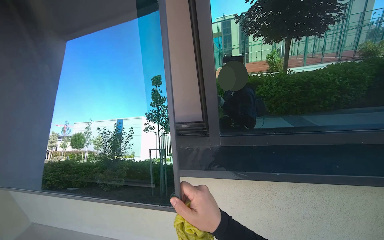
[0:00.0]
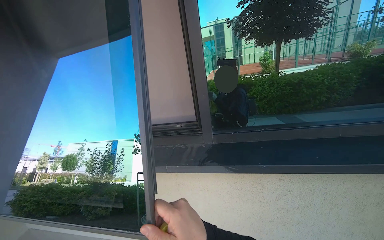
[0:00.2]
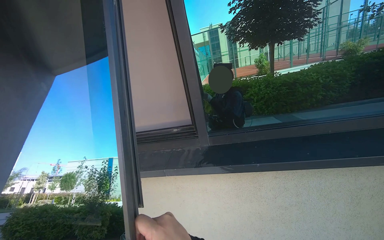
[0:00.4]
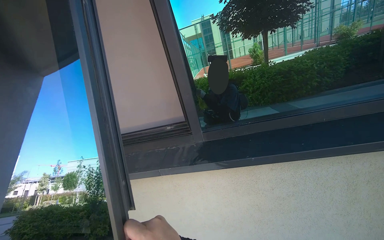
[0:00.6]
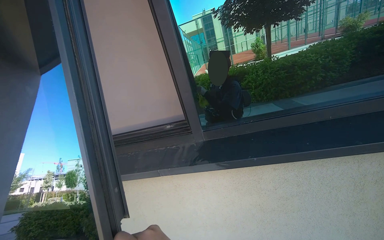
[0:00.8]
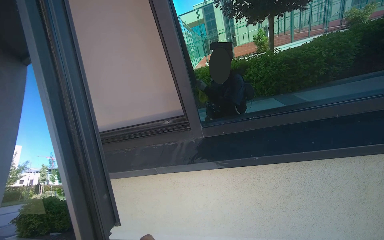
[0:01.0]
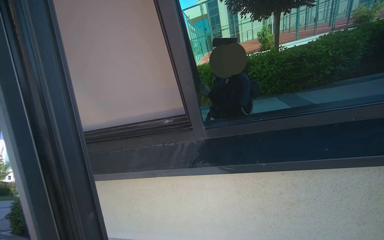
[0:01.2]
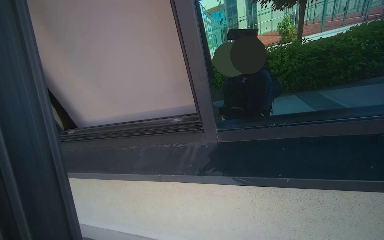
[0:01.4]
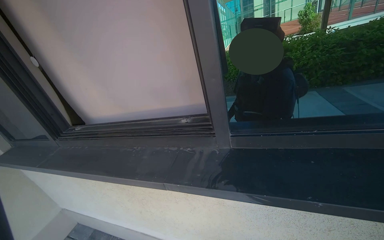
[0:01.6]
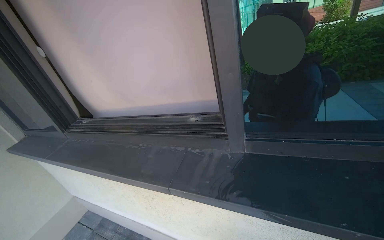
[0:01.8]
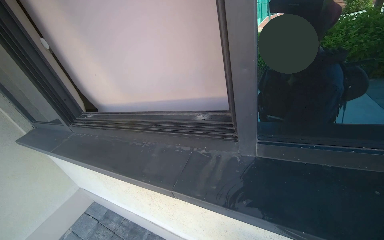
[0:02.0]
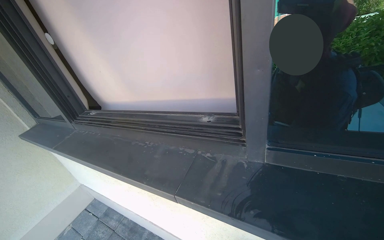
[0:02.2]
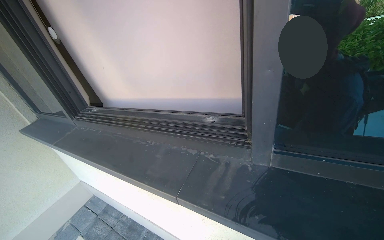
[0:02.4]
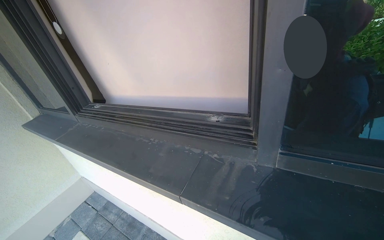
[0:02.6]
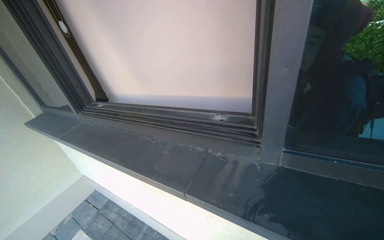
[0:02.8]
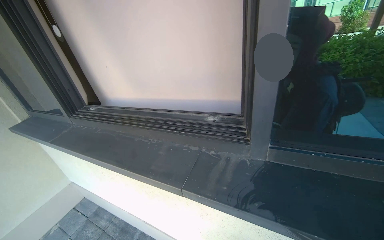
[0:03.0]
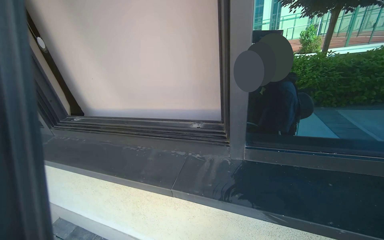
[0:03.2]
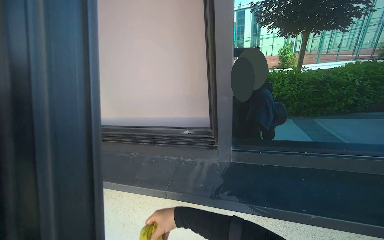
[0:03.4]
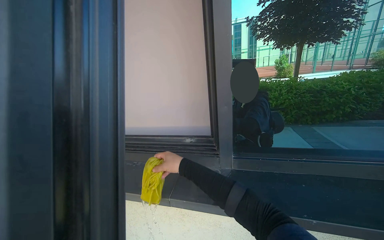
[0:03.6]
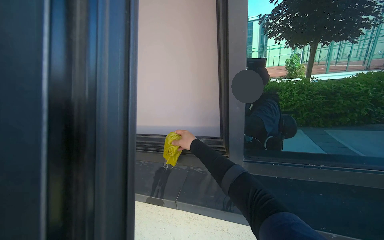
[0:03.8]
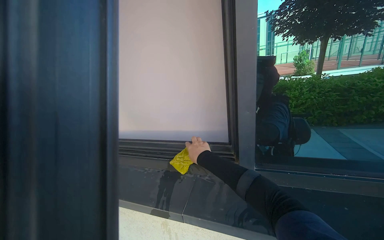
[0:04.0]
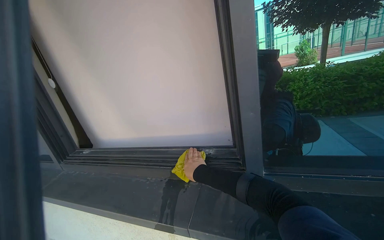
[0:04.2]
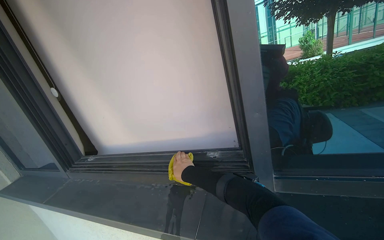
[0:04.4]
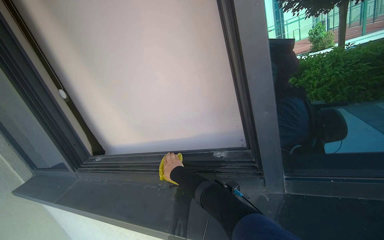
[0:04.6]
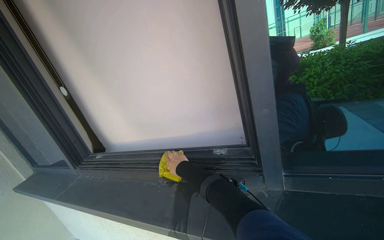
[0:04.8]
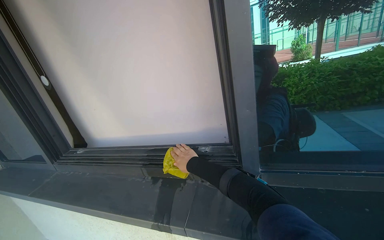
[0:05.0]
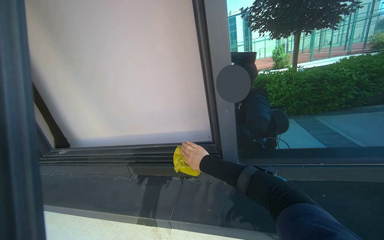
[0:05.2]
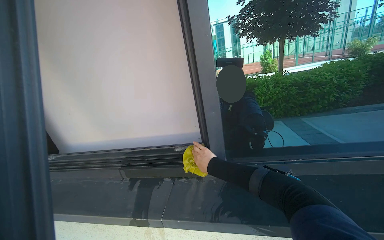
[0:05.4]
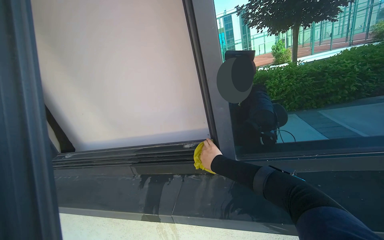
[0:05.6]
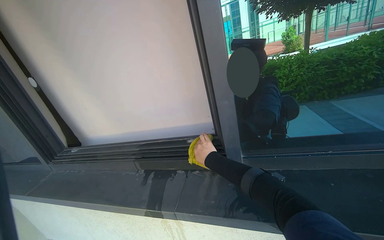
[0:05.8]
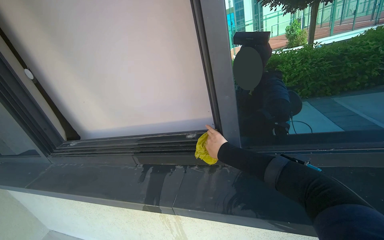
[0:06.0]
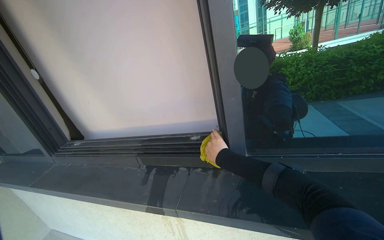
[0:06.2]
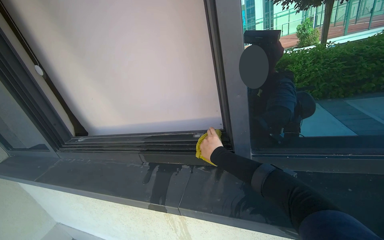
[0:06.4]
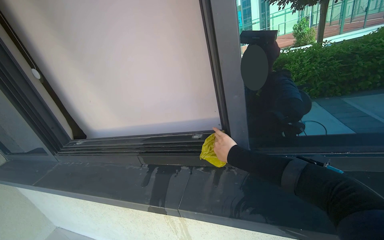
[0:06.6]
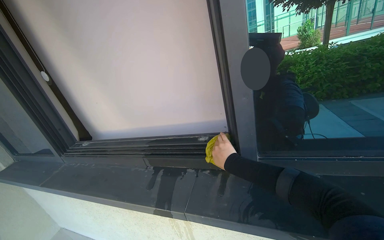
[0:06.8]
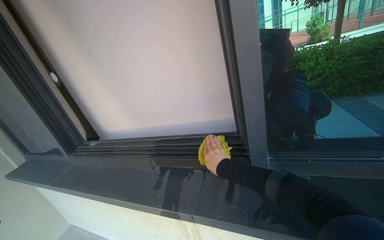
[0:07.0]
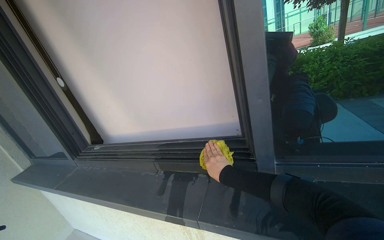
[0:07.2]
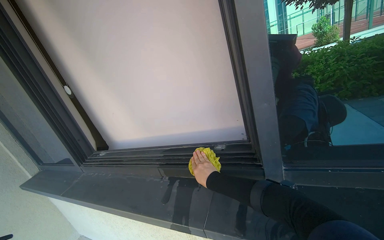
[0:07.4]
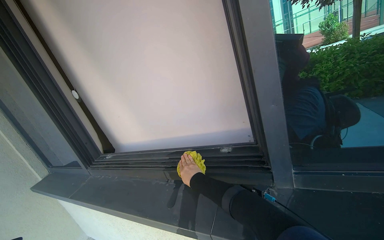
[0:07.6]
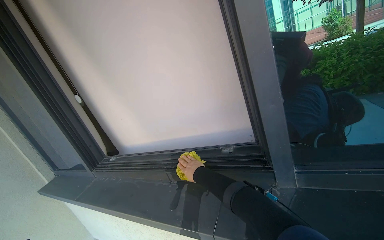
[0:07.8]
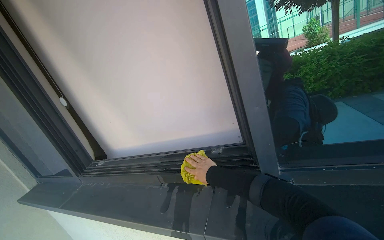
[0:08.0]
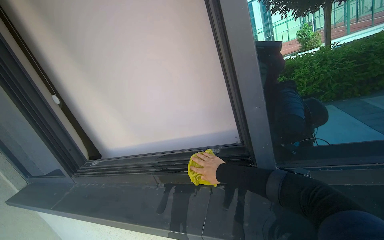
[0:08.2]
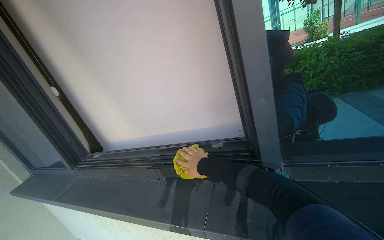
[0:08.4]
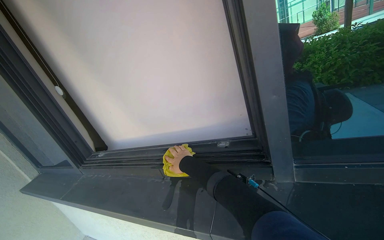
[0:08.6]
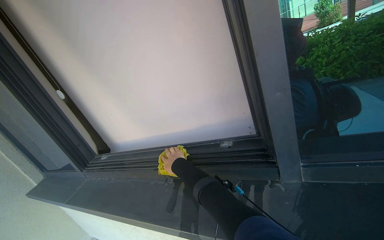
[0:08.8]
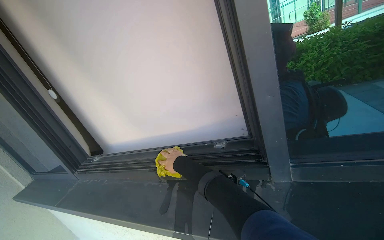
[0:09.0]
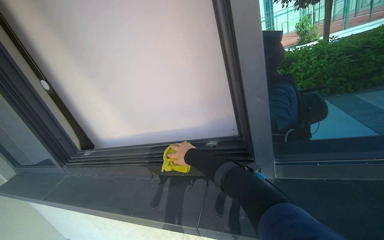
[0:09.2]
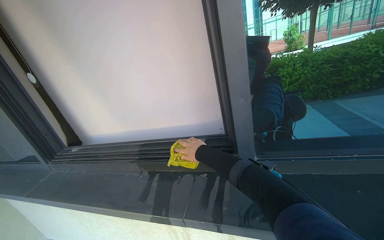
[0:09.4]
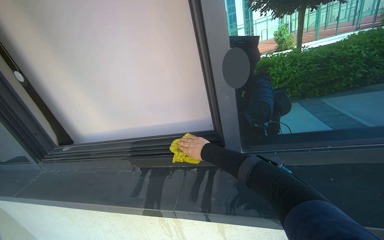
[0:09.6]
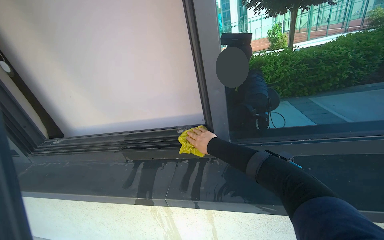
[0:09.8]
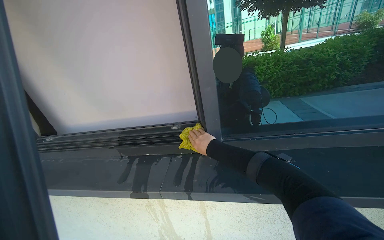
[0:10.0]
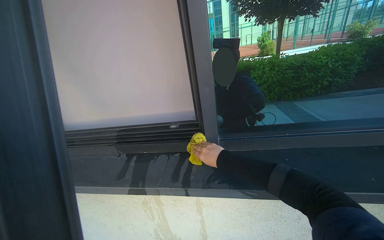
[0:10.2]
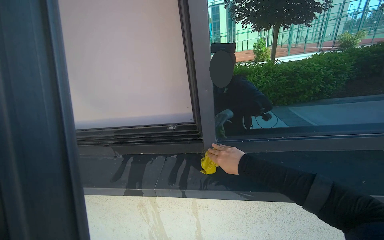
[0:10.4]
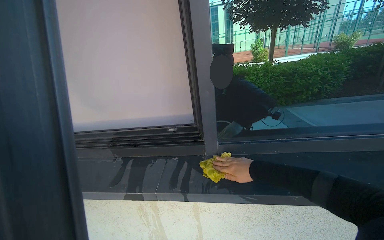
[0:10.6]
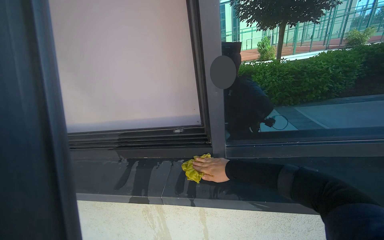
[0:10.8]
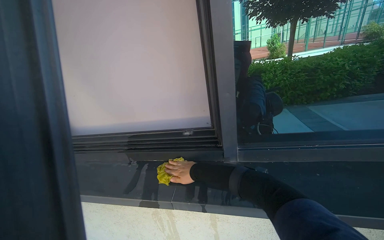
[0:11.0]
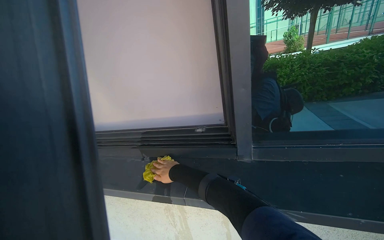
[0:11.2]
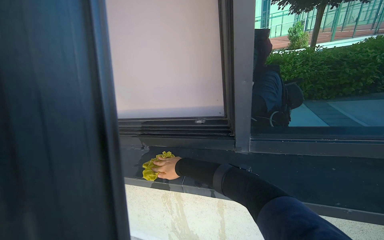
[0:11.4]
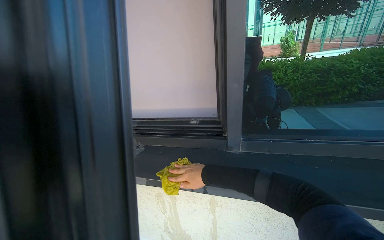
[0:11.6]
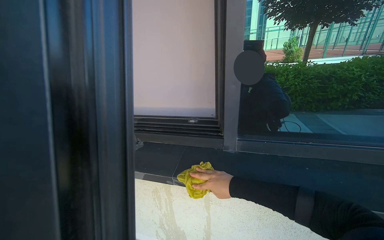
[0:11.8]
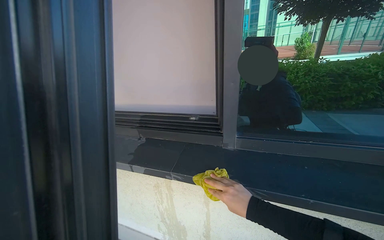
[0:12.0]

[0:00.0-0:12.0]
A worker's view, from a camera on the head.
Job: wiping surfaces.
The whole recording: Wiping window frame. The worker wipes the inside of the opened window frames with a yellow cloth.
0:04.4 to 0:06.0: The right hand moves to the right, some 20 cm.
0:06.0 to 0:07.6: The right hand heads to the left, covering about 20 cm.
0:07.6 to 0:09.0: The right hand shifts roughly 10 cm farther from the camera.
0:09.0 to 0:10.4: The camera is aimed some 15 degrees further to the right. The right hand heads to the right and nearer to the camera, covering approximately 50 cm.
0:10.4 to 0:12.0: The right hand moves left and right over about 30 cm, changing direction 2 times.

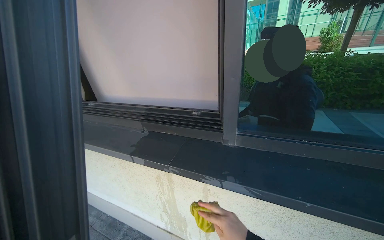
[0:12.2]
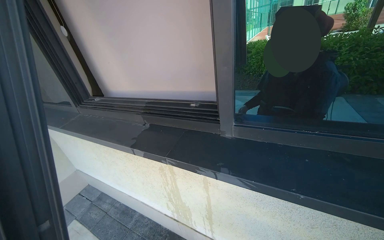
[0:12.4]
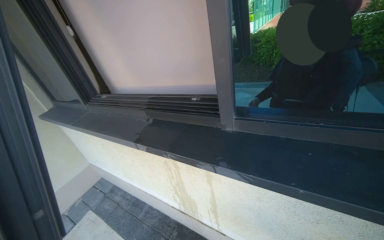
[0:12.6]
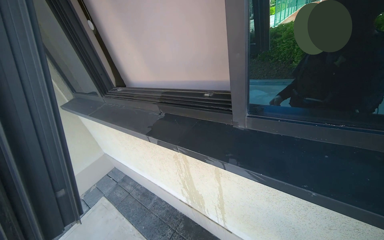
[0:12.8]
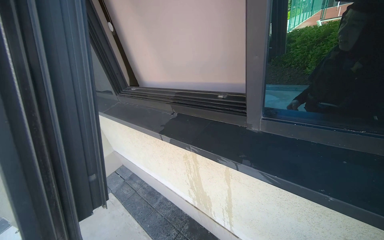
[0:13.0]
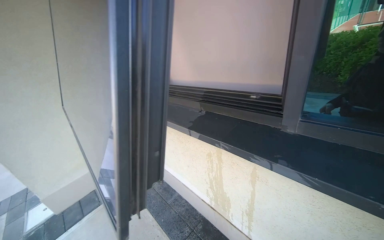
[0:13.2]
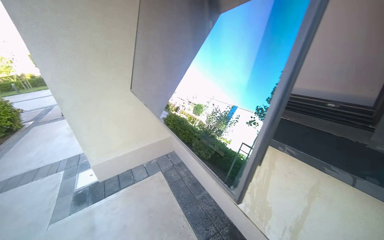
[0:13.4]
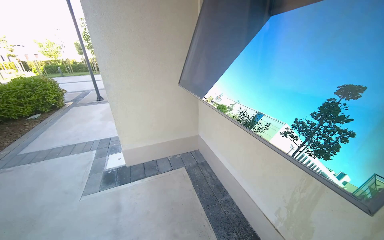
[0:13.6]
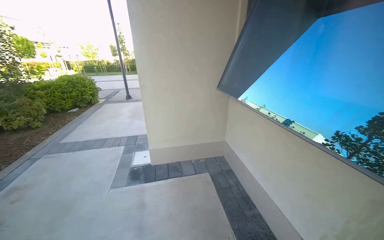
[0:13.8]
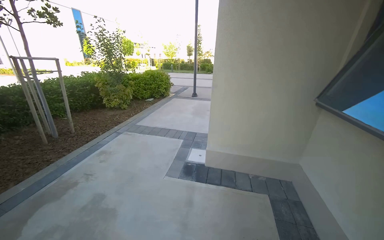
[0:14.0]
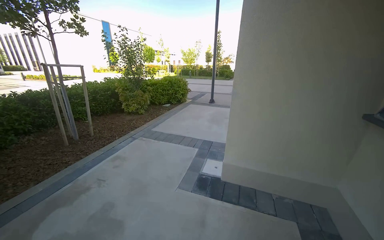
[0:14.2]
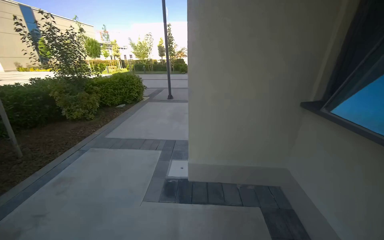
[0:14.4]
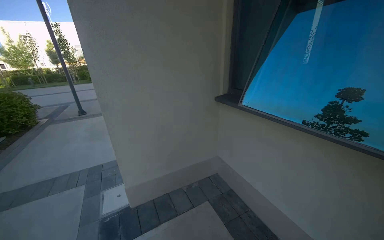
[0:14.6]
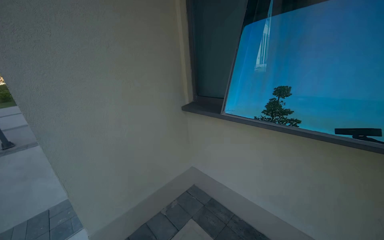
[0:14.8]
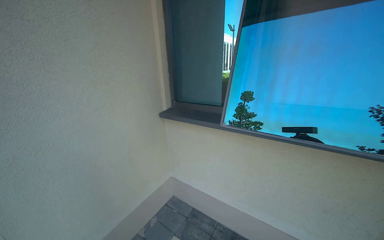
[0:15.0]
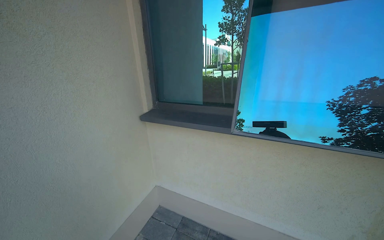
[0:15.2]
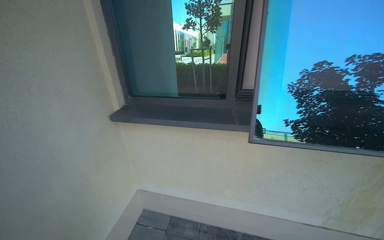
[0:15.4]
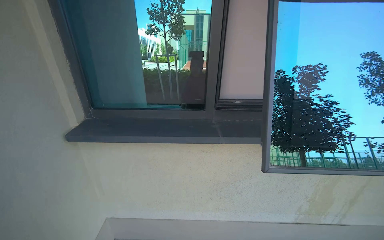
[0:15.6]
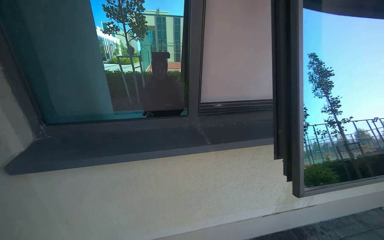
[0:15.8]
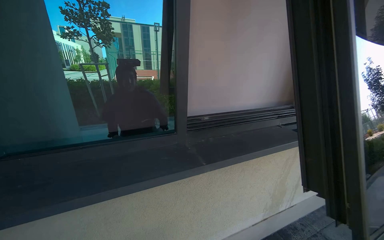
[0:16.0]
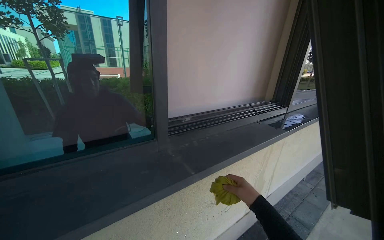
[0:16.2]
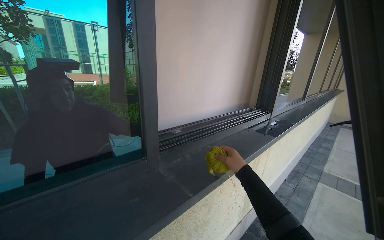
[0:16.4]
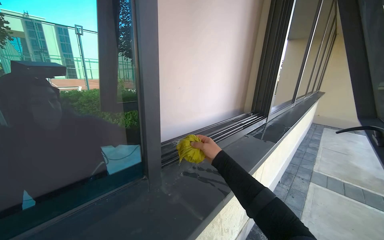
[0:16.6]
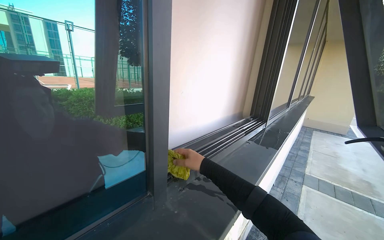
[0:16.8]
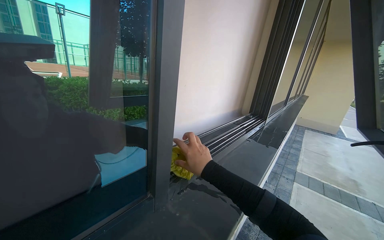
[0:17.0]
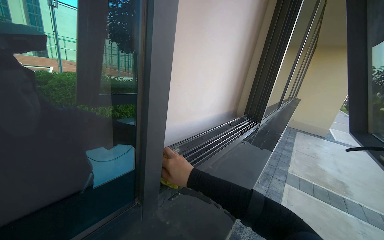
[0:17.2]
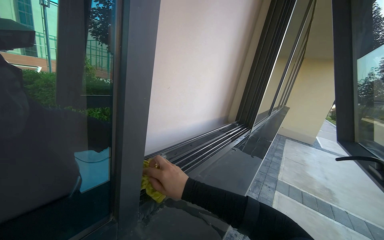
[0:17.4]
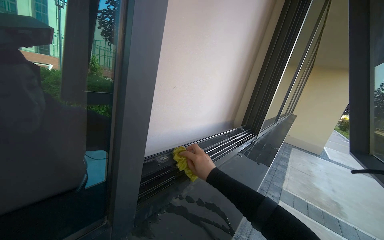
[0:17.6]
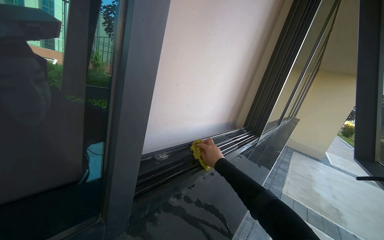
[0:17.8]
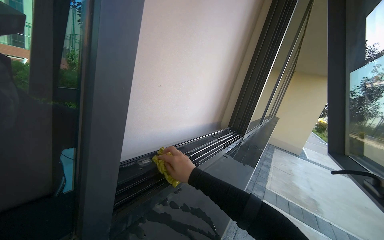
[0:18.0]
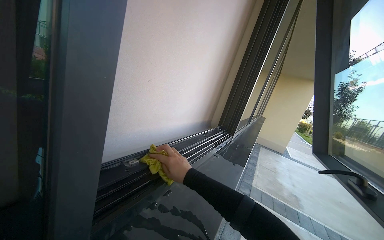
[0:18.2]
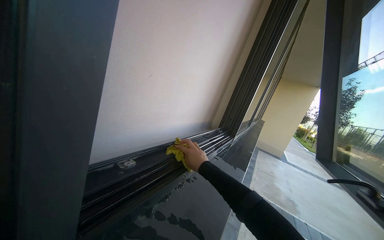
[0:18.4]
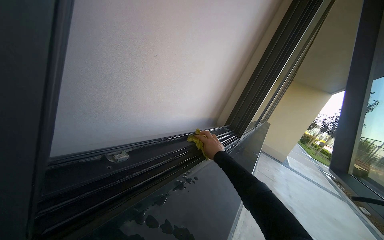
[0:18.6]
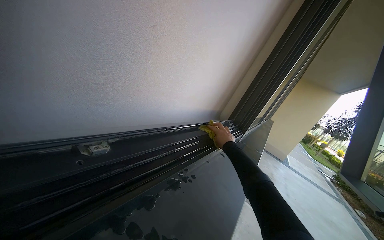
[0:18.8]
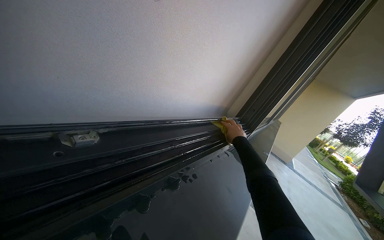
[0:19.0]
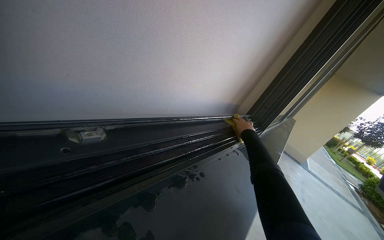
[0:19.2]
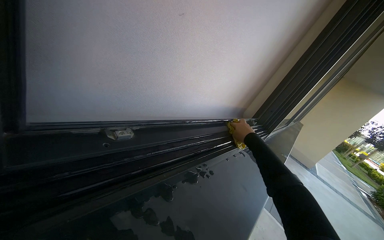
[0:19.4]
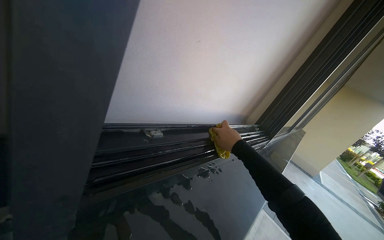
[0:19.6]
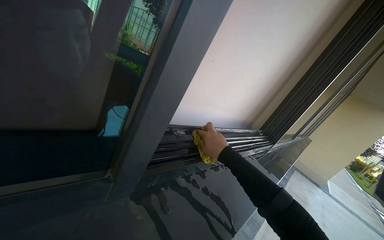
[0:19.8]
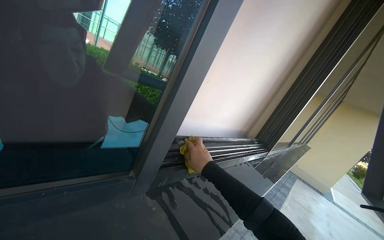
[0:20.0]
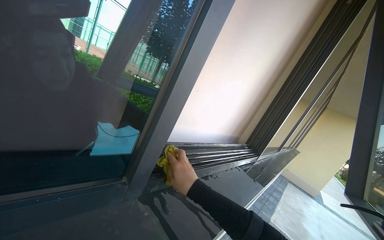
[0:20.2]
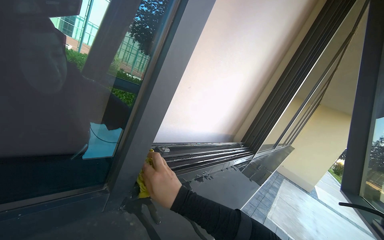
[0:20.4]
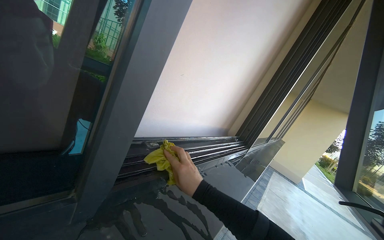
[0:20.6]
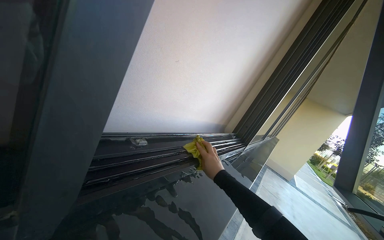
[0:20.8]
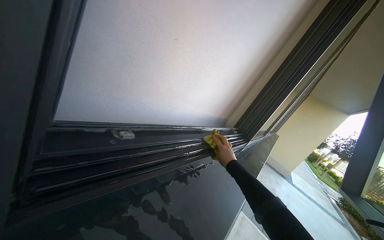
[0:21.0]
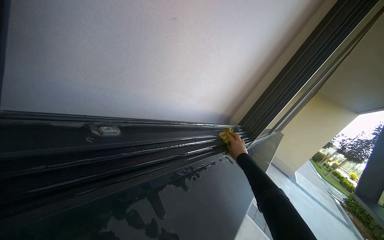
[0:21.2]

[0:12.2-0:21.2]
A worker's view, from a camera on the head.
Job: wiping surfaces.
The whole recording: Wiping window frame. The worker wipes the inside of the opened window frames with a yellow cloth.
0:12.2 to 0:13.8: The camera is carried about 50 cm. The wearer's head swings about 55 degrees to the left.
0:13.8 to 0:15.2: The wearer moves roughly 1 m. The wearer's head swings approximately 50 degrees to the right.
0:15.2 to 0:16.6: The wearer moves approximately 70 cm. The wearer's head swings some 70 degrees to the right.
0:16.6 to 0:18.2: The camera is aimed about 15 degrees further to the right. The right hand goes left and right, roughly 15 cm each way, reversing 2 times.
0:18.2 to 0:19.8: The head turns to the left by roughly 20 degrees.
0:19.8 to 0:21.2: The right hand shifts about 40 cm farther from the camera and to the right.
